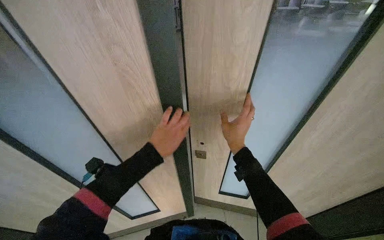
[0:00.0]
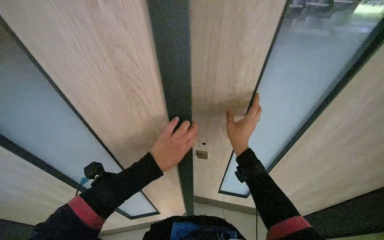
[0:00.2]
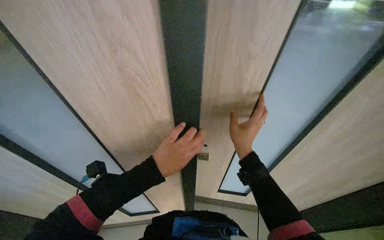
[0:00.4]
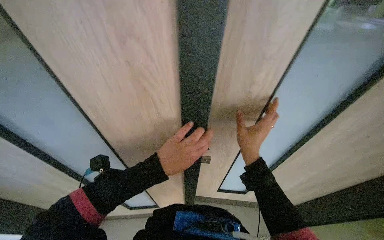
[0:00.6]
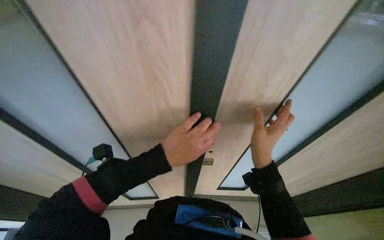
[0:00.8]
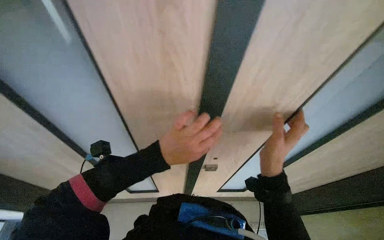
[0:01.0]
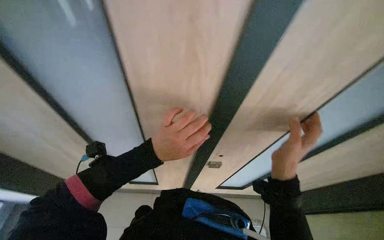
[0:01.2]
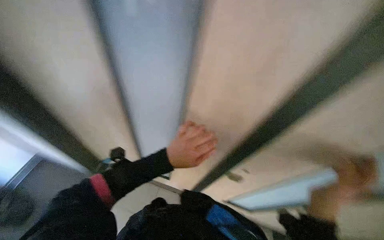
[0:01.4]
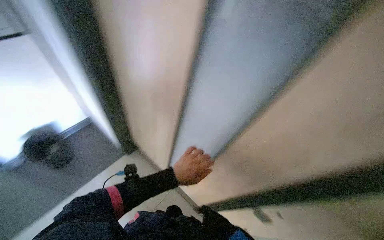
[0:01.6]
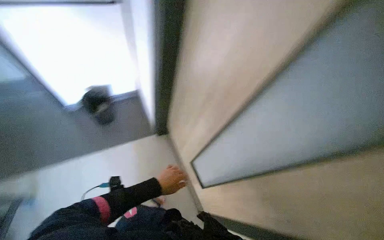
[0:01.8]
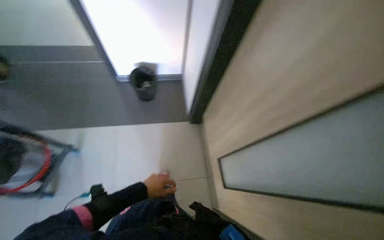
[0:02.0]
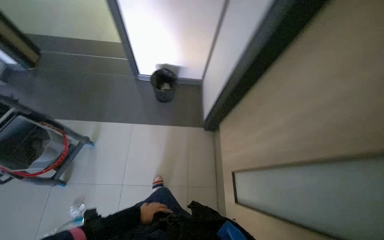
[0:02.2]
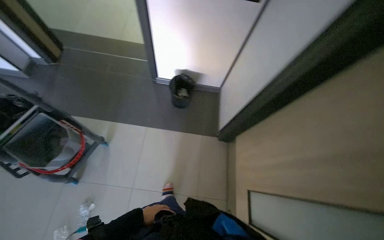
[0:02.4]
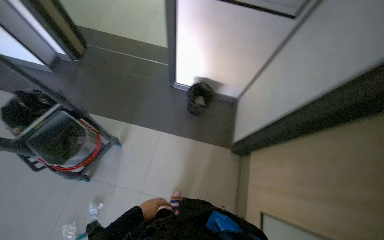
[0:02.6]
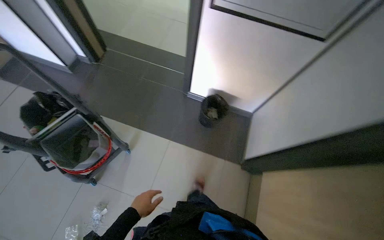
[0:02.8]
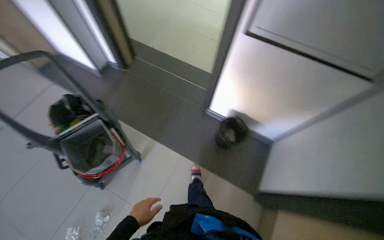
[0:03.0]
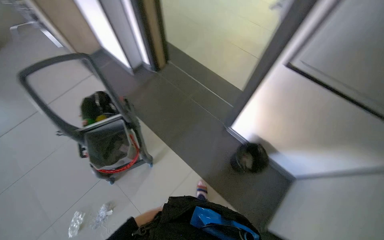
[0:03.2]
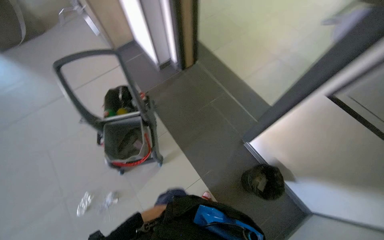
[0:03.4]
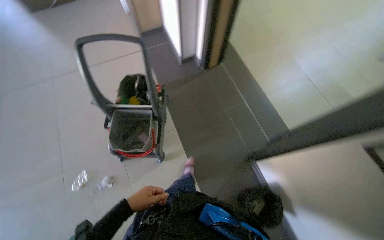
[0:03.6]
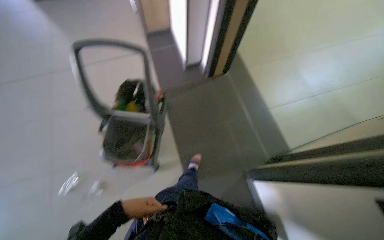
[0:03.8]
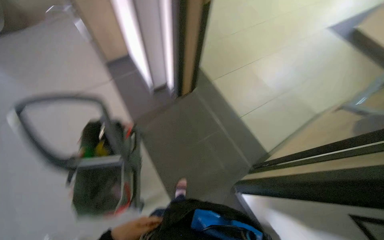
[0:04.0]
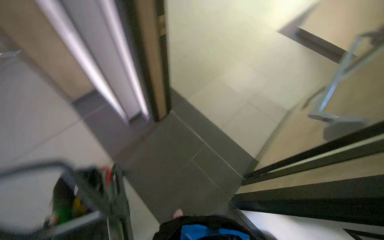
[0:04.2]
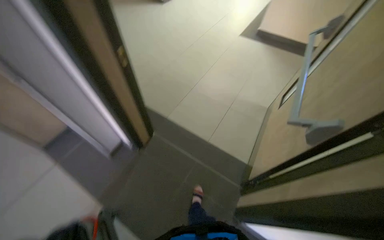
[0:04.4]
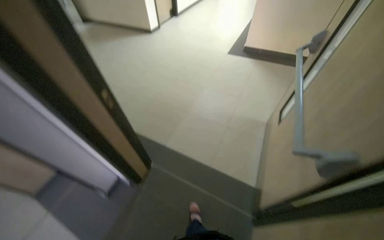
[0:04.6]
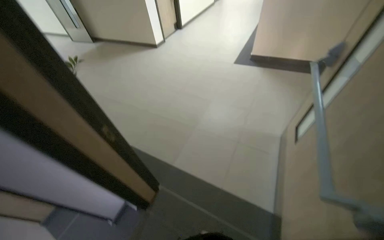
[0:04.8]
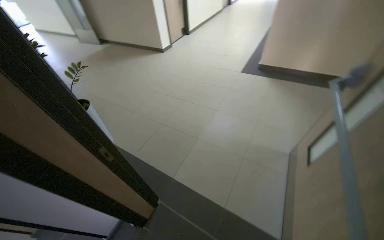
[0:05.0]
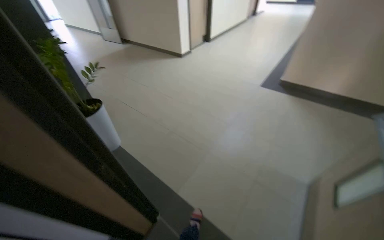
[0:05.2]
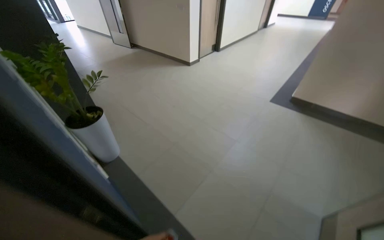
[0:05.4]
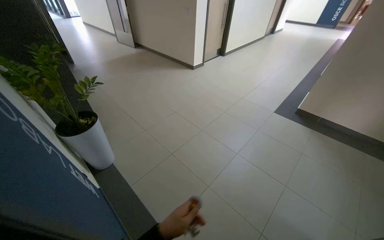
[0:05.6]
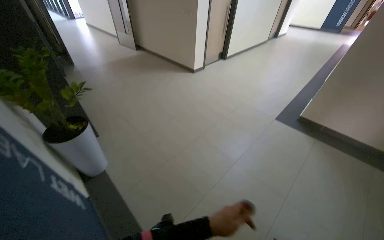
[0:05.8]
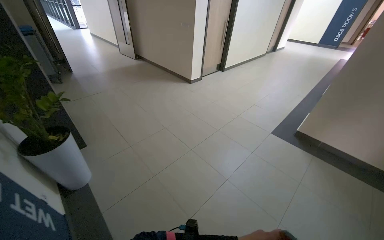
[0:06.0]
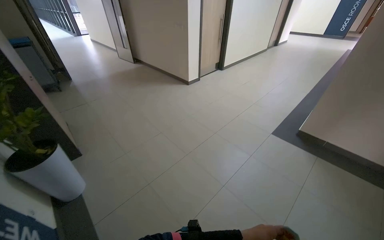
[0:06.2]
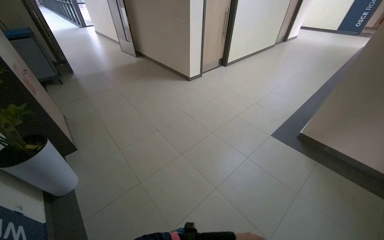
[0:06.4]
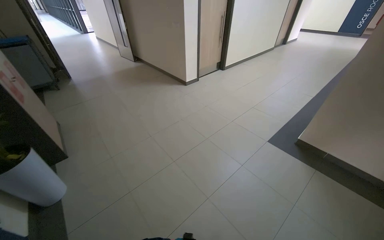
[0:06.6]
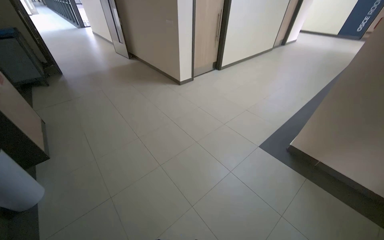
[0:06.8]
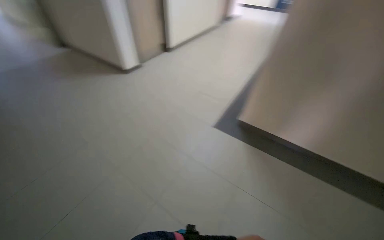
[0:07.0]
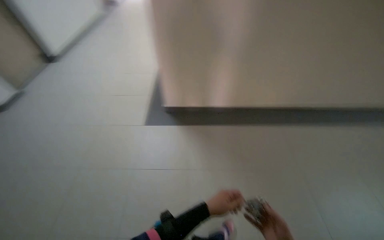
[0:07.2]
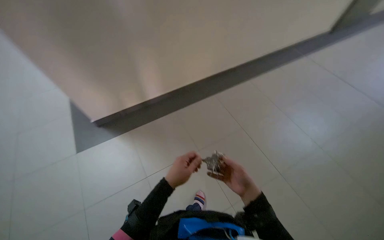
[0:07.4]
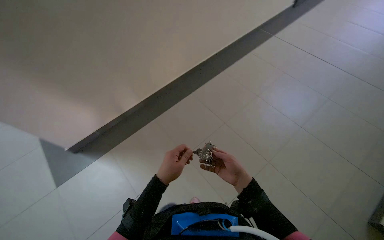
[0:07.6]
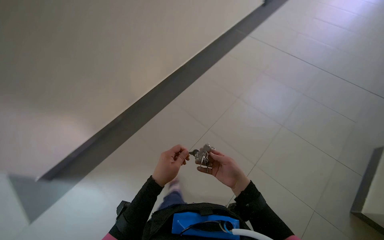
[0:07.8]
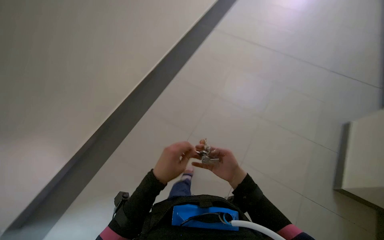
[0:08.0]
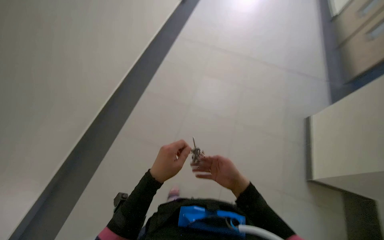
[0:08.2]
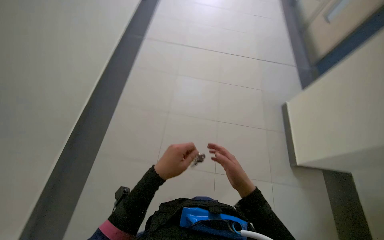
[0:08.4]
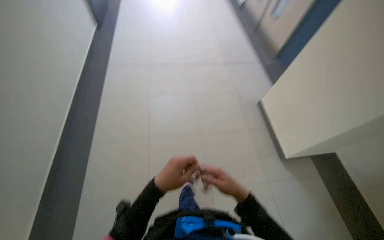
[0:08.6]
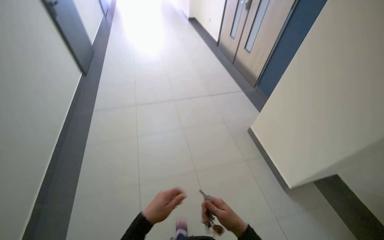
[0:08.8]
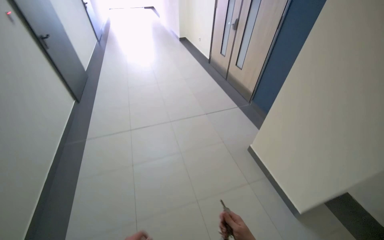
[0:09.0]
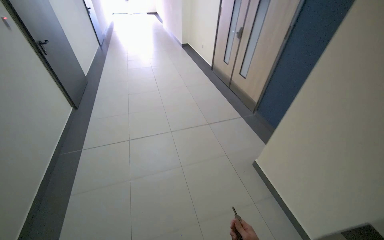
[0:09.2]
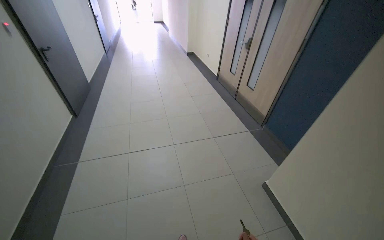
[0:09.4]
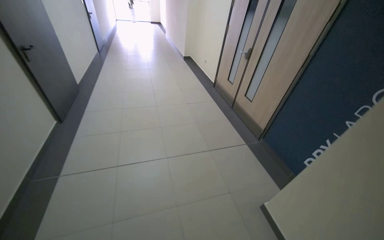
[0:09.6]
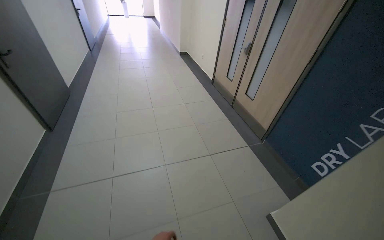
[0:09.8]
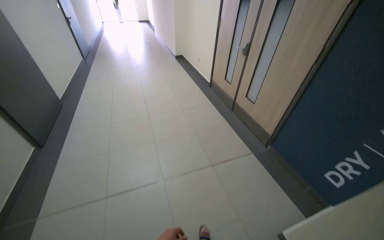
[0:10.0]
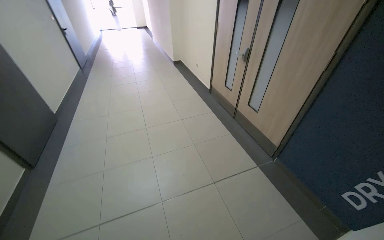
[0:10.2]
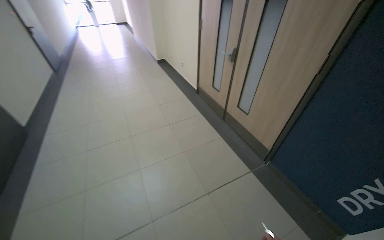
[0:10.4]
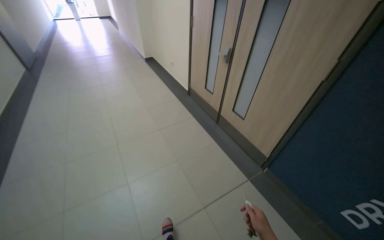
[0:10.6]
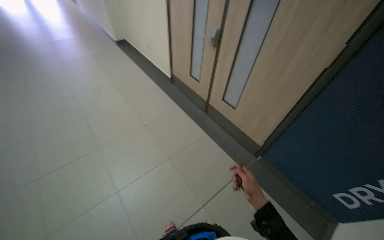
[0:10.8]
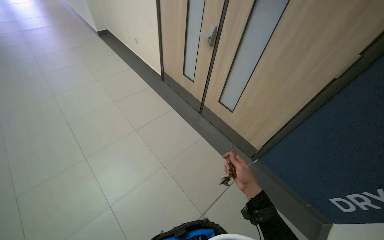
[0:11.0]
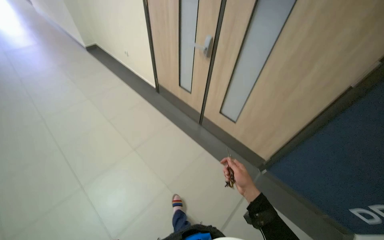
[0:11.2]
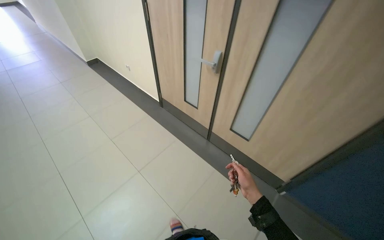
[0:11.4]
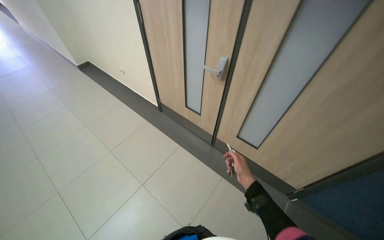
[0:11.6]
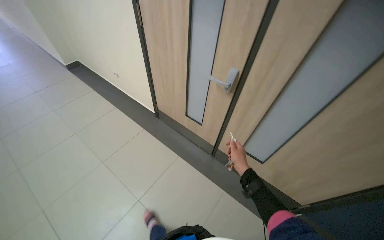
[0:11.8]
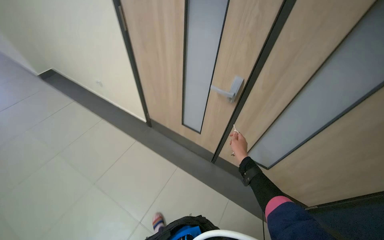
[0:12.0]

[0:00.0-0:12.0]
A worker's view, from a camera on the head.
Job: organizing items.
The whole recording: Closing and locking doors. The worker closes multiple doors and locks one with a key.
0:00.0 to 0:01.6: The camera sweeps to the left, by roughly 20 degrees. The left hand goes roughly 10 cm down the picture.
0:01.6 to 0:03.0: The camera is carried roughly 50 cm. The wearer looks roughly 45 degrees further to the left.
0:03.0 to 0:04.4: The camera travels approximately 90 cm.
0:04.4 to 0:06.0: The camera is carried approximately 1 m. The wearer's head swings about 15 degrees to the left. The view tips upward by some 15 degrees.
0:06.0 to 0:07.6: The head travels approximately 1 m. The wearer looks roughly 55 degrees further to the right.
0:07.6 to 0:09.0: The head turns to the right by roughly 35 degrees. The camera pitches upward, by approximately 15 degrees.
0:09.0 to 0:10.4: The camera travels some 1 m.
0:10.4 to 0:12.0: The wearer moves about 1.5 m. The head rotates approximately 35 degrees to the right.

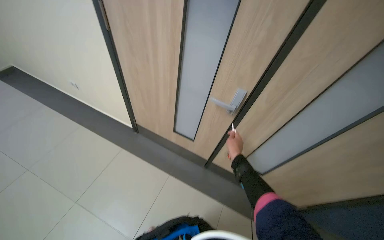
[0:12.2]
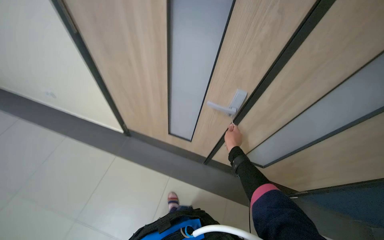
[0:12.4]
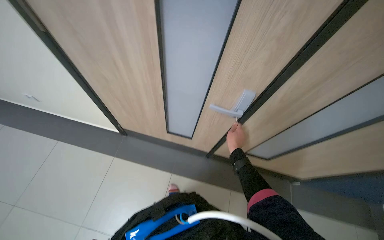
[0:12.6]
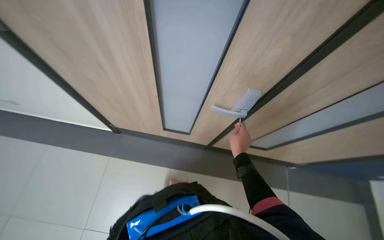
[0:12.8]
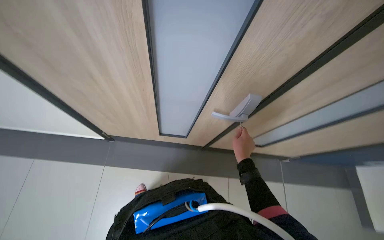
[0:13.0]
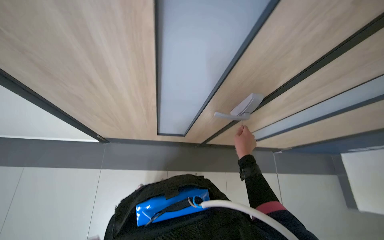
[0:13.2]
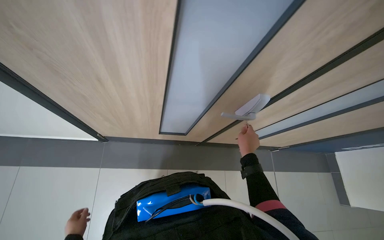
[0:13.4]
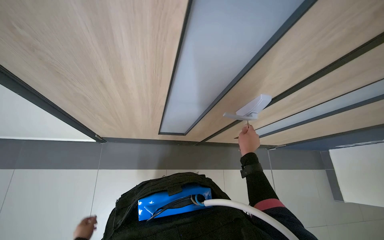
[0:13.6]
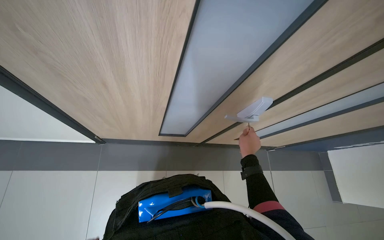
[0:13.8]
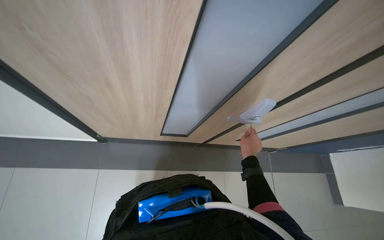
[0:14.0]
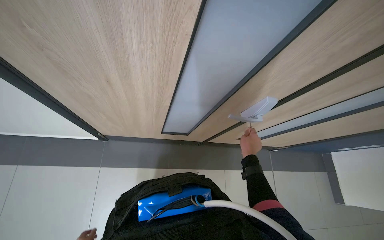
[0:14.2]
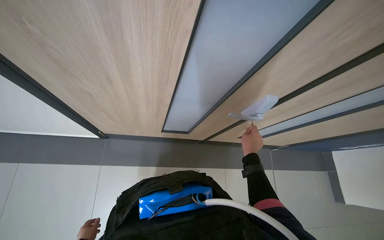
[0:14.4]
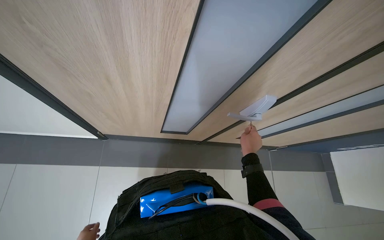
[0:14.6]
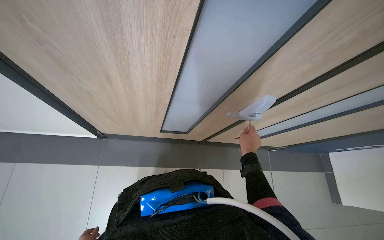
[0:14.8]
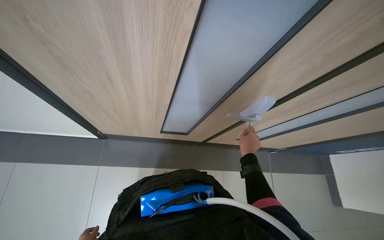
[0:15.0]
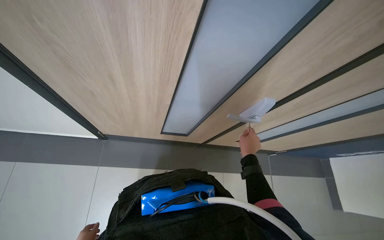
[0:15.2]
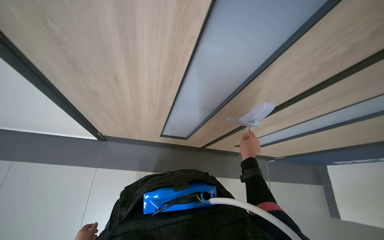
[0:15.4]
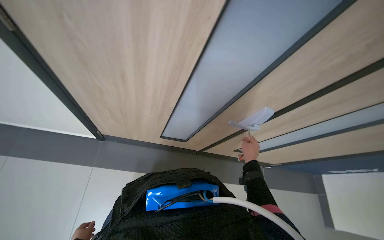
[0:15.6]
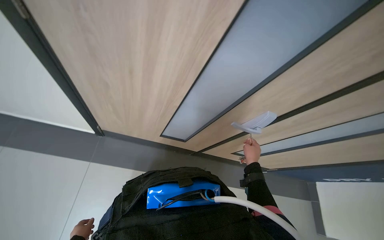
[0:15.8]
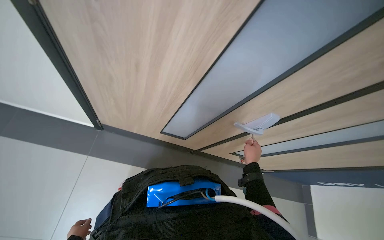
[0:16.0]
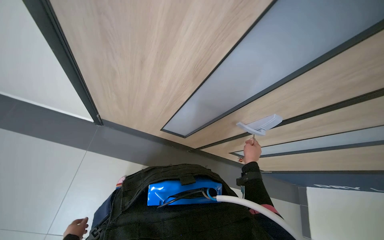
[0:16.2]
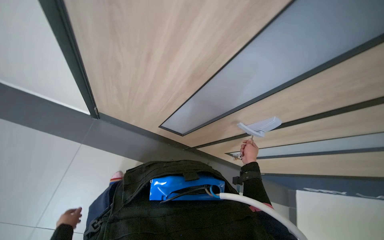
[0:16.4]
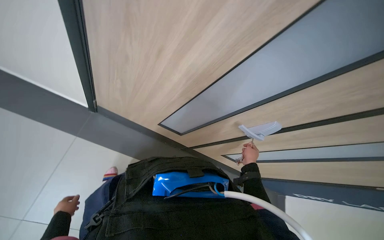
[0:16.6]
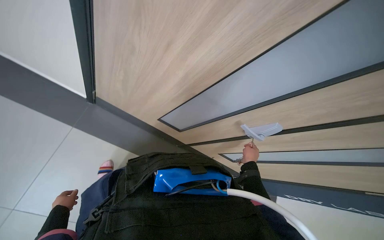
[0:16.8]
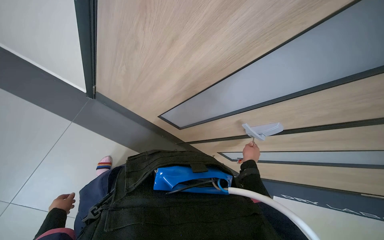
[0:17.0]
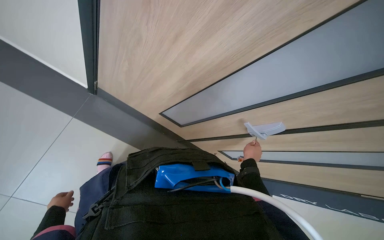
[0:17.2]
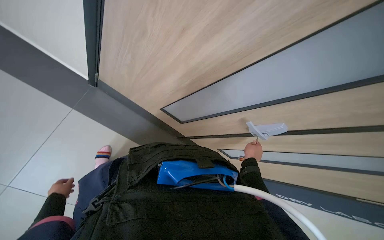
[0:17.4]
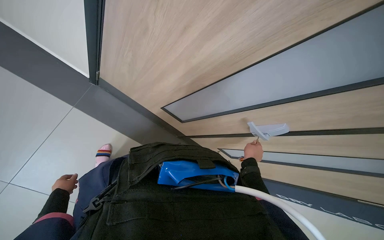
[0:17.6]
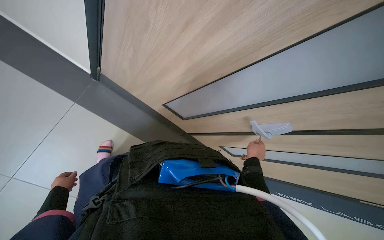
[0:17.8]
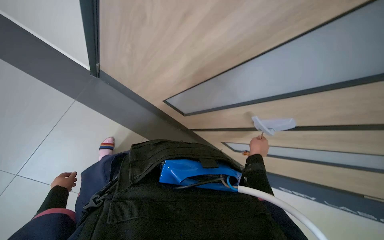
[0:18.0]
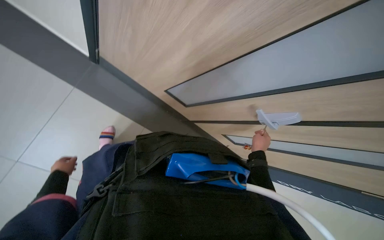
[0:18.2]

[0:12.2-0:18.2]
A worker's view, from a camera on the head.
Job: organizing items.
The whole recording: Closing and locking doors. The worker closes multiple doors and locks one with a key.
0:12.2 to 0:13.8: The camera is carried about 50 cm. The head turns to the right by roughly 30 degrees. The view tips downward by some 20 degrees.

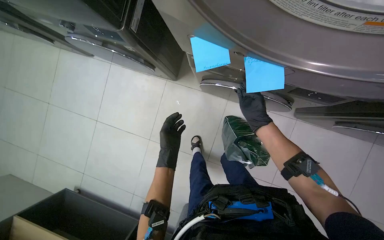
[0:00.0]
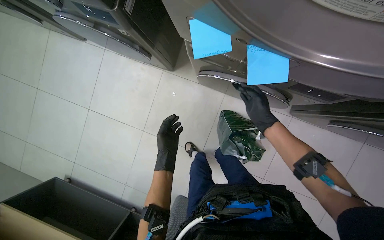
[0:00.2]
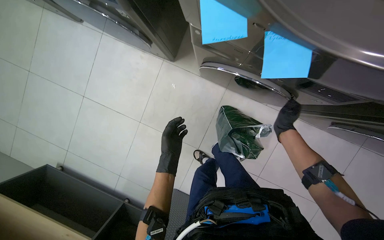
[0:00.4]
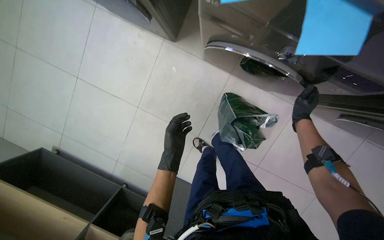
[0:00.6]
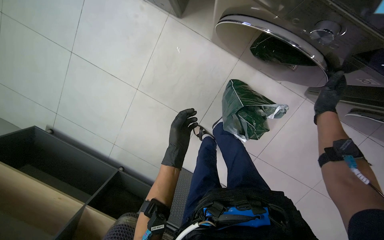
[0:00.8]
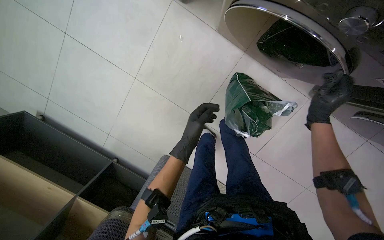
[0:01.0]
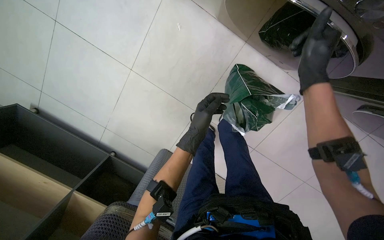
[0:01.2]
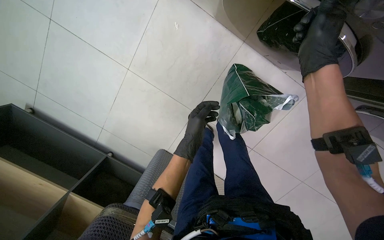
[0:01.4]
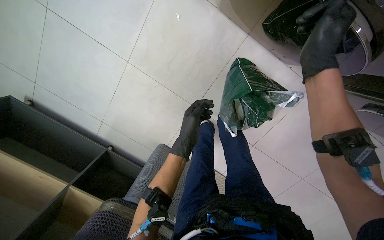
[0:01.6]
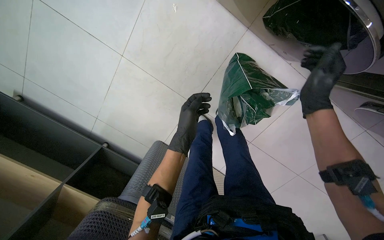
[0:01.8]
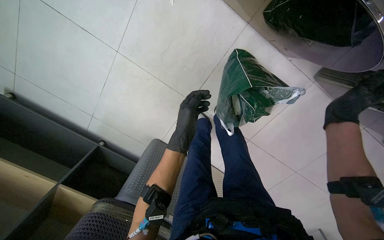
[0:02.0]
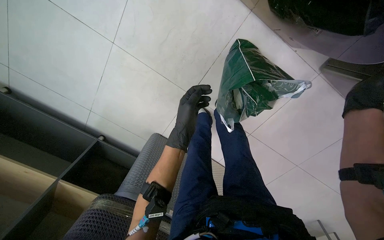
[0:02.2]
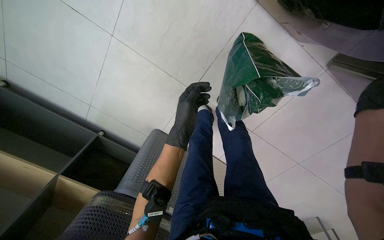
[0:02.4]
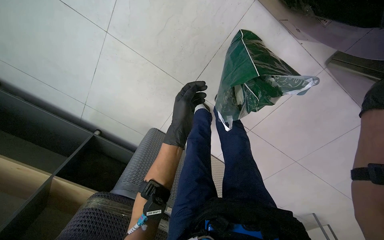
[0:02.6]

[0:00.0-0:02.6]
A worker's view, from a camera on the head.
Job: managing laundry.
The whole recording: Loading and unloading laundry. The worker transfers laundry between machines, then loads and unloads clothes from machines into a bag.
0:00.0 to 0:01.2: The view tips downward by roughly 20 degrees.
